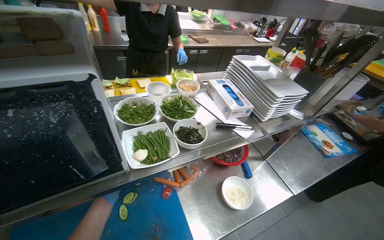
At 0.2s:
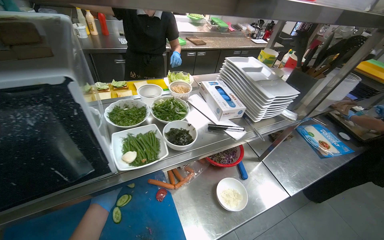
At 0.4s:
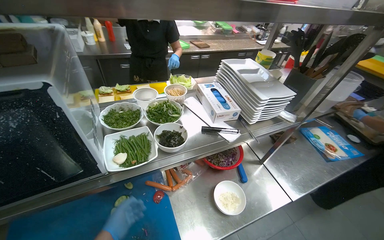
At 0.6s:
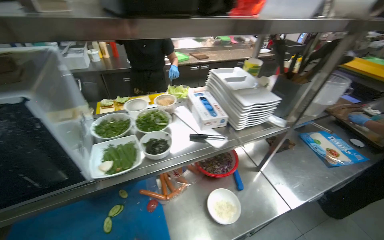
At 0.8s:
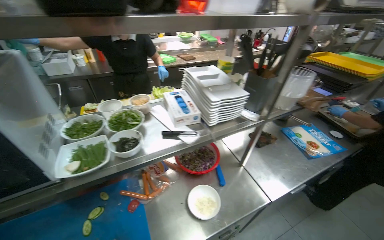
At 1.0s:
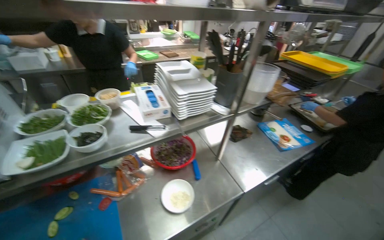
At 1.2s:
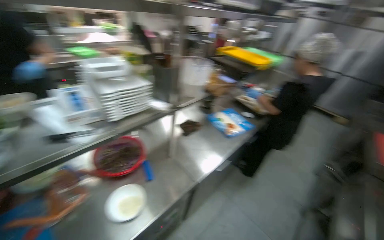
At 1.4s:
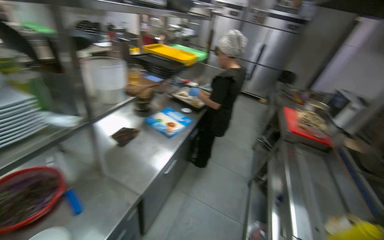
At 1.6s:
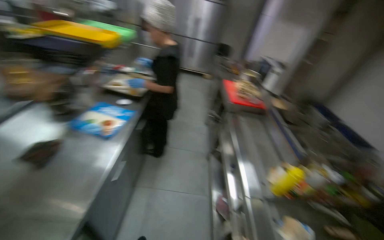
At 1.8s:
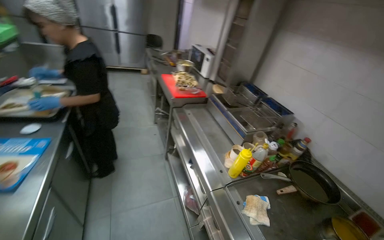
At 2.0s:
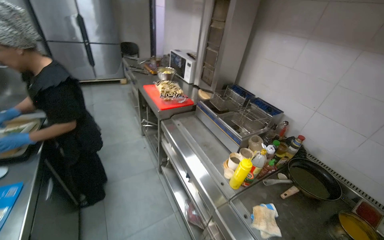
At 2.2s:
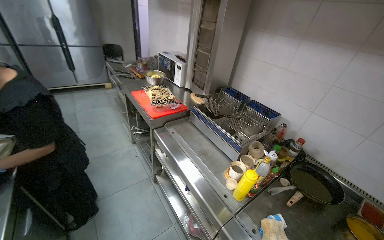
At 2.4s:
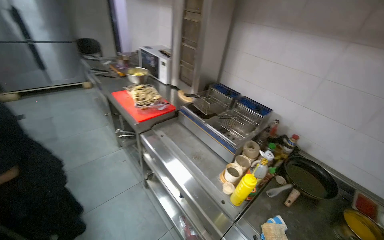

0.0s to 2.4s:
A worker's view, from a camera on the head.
Job: preparing food.
The whole recording: Transferring rice from dish to another dish. The worker takes the meal from the gas stove and transfers the white rice from one dish into another dish.
0.0s to 1.2s: The wearer moves to the right, about 40 cm. The wearer looks about 20 degrees further to the right.
1.2s to 2.4s: The camera is carried roughly 70 cm. The wearer's head swings some 85 degrees to the right. The view tips downward by approximately 10 degrees.

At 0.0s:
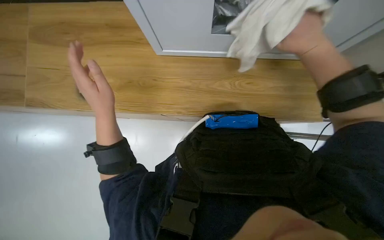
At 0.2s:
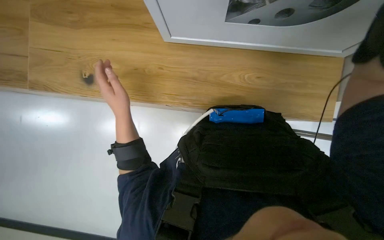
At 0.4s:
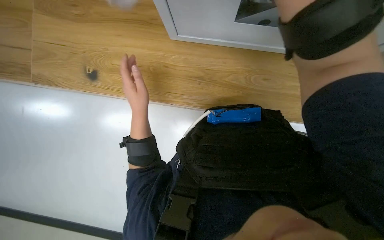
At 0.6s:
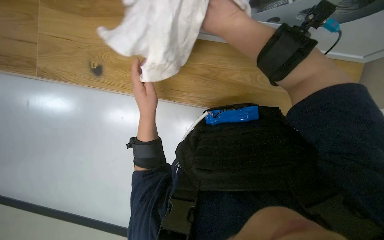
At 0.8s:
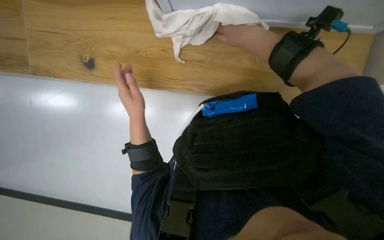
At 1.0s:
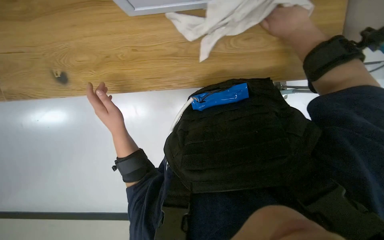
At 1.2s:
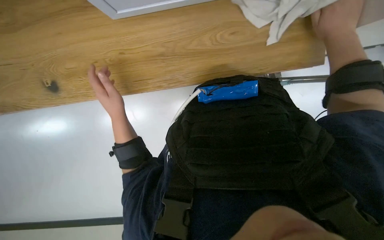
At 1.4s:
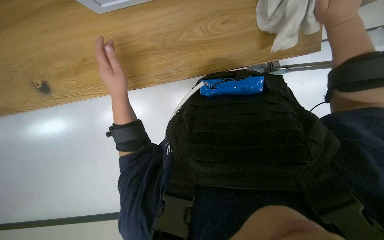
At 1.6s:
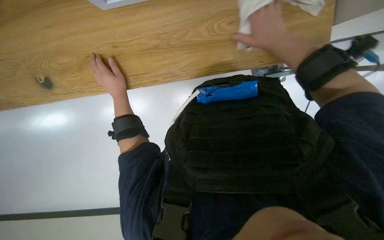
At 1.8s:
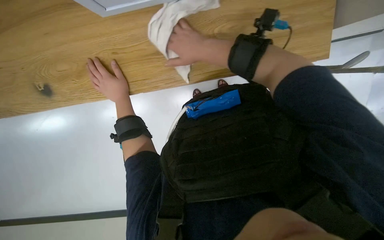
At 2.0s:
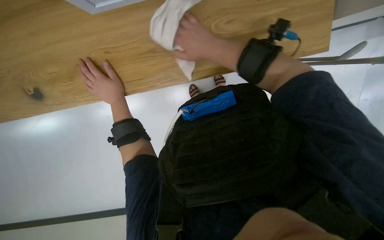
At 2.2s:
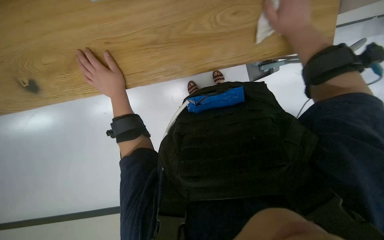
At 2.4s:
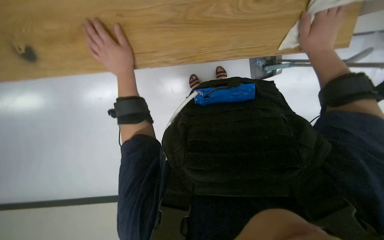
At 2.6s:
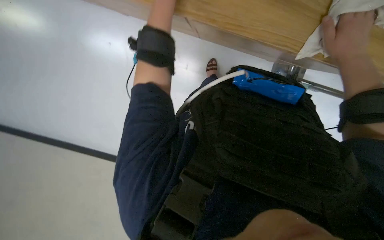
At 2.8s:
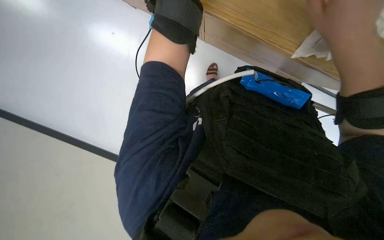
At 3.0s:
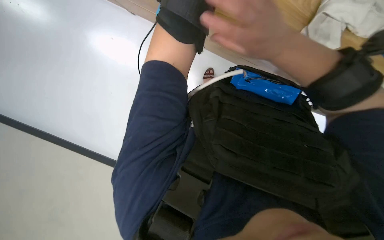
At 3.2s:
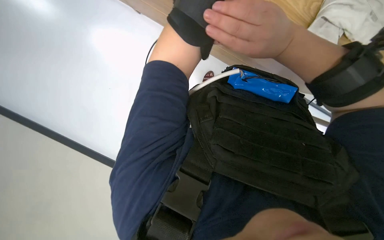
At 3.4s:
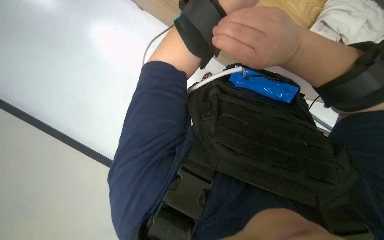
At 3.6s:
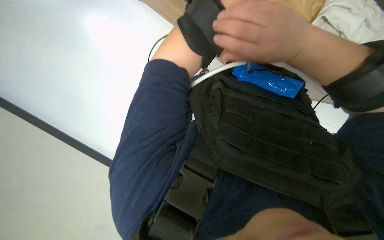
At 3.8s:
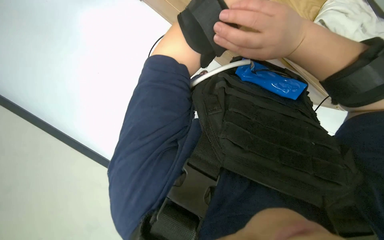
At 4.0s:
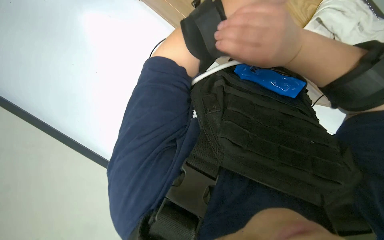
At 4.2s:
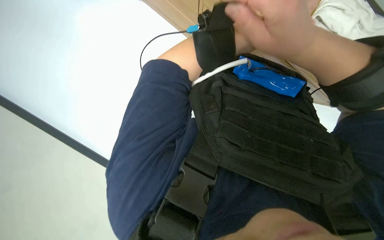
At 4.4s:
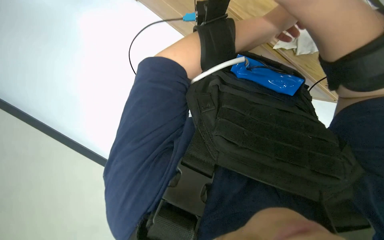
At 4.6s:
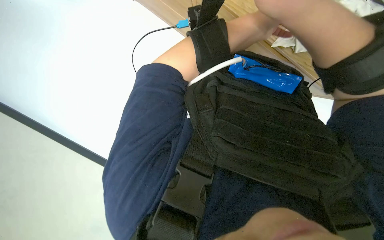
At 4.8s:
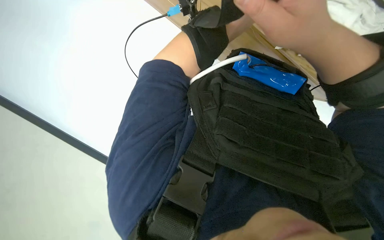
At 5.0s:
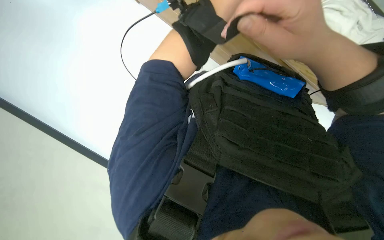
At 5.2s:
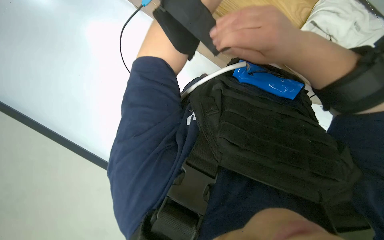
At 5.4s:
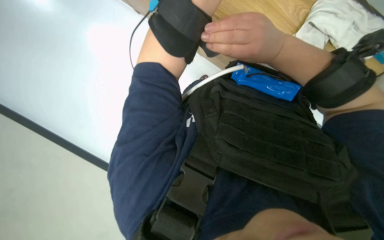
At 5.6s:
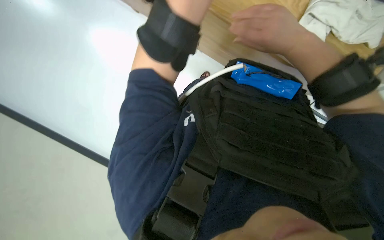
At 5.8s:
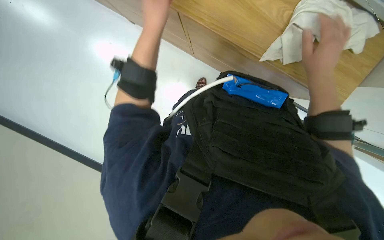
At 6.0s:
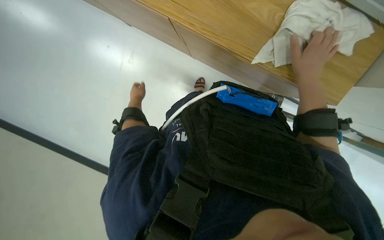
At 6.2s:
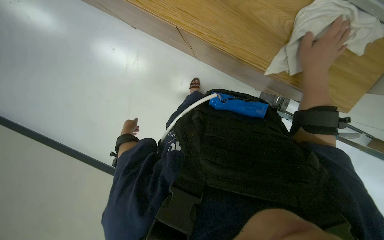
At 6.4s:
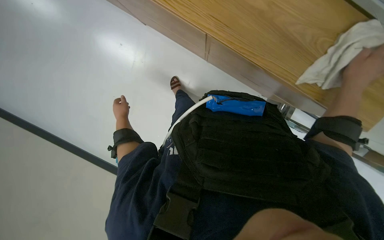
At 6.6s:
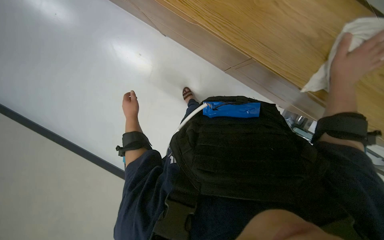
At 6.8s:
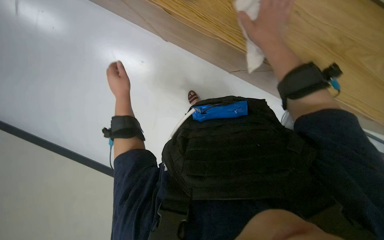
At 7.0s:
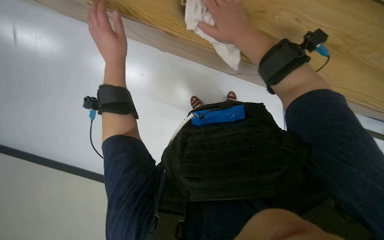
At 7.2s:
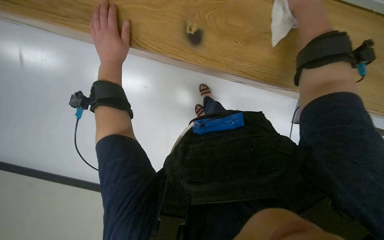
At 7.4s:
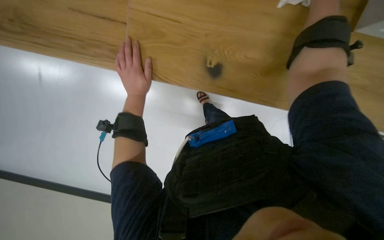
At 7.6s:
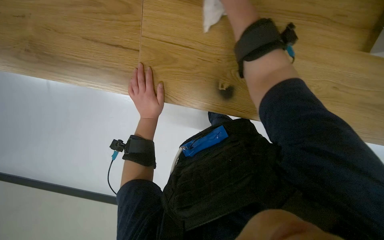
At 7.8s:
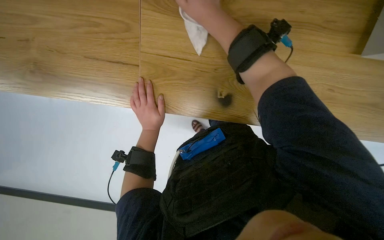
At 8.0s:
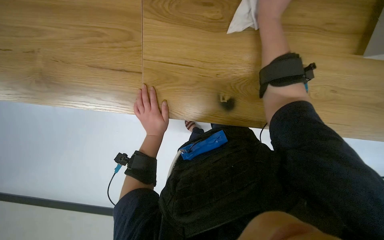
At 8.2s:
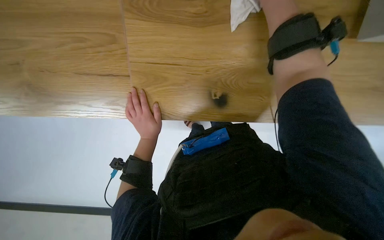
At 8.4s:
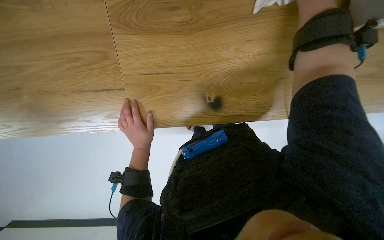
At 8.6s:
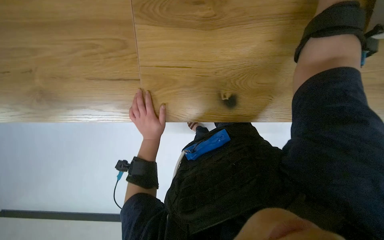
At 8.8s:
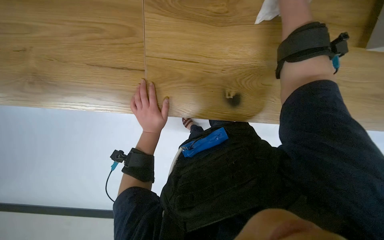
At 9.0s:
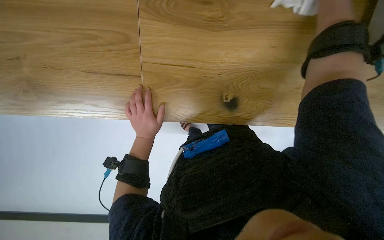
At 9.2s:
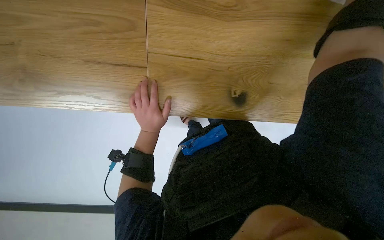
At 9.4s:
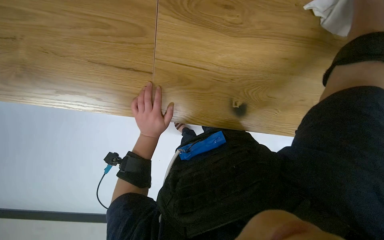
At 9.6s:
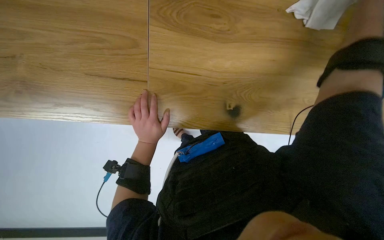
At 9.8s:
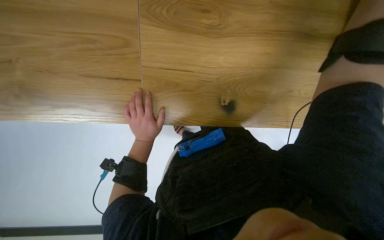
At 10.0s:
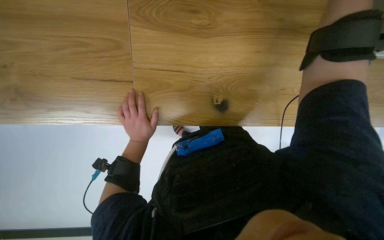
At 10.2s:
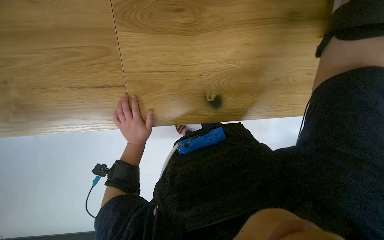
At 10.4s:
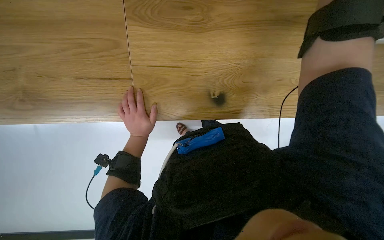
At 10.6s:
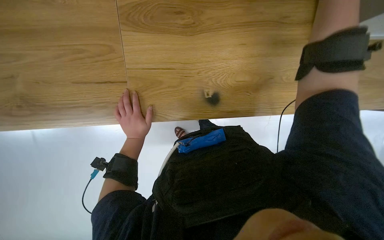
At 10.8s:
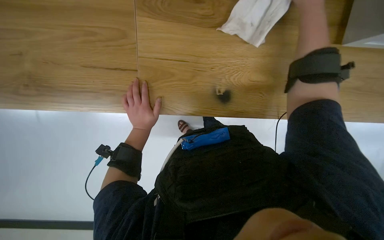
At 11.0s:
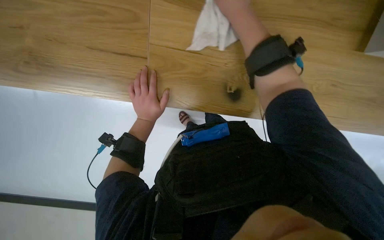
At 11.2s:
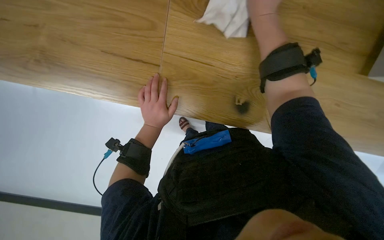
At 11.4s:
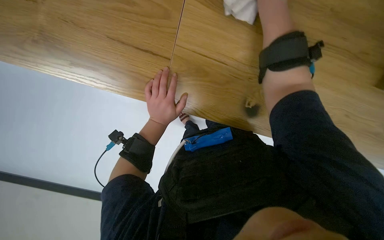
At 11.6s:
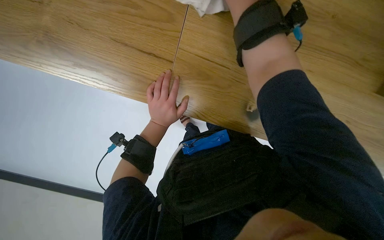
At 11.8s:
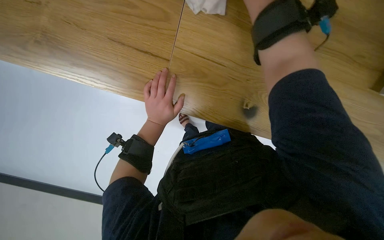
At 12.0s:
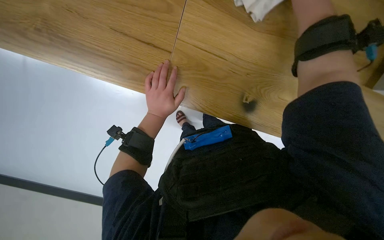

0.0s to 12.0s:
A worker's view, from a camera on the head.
Job: wiping surfaces.
The whole recording: Wiping wooden desk surface. The worker wipes the wooden desk surface with a white cloth.
0.0s to 1.6s: The camera pitches downward, by approximately 15 degrees. The left hand travels farther from the camera by some 10 cm, and moves about 5 cm to the right and comes back.
1.6s to 3.0s: The right hand goes left and right, some 35 cm each way, reversing 2 times.
4.4s to 6.0s: The right hand goes some 20 cm farther from the camera and to the right.
6.0s to 7.6s: The left hand goes nearer and farther, about 35 cm each way, reversing 2 times.

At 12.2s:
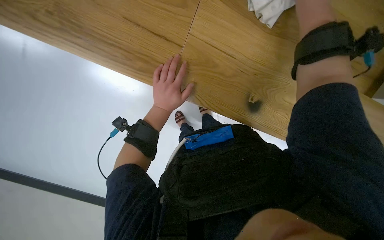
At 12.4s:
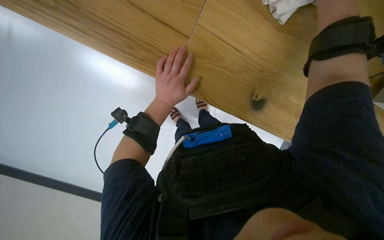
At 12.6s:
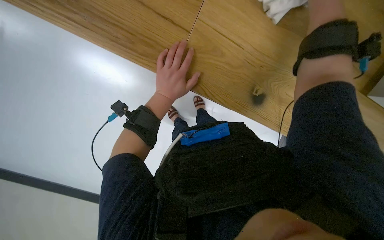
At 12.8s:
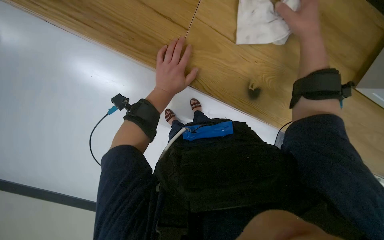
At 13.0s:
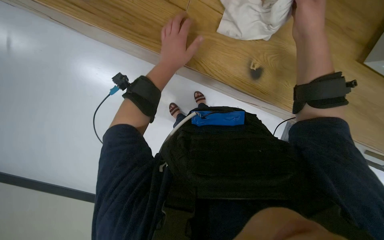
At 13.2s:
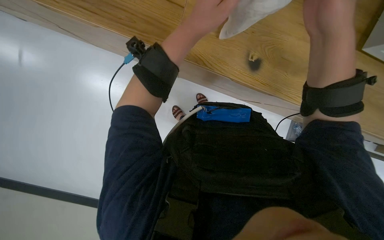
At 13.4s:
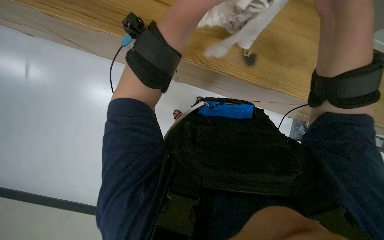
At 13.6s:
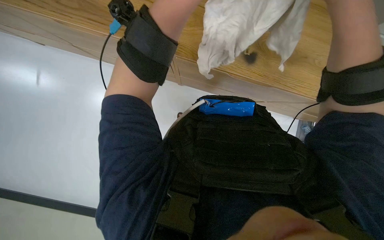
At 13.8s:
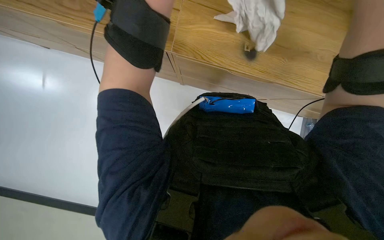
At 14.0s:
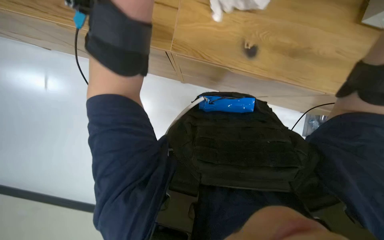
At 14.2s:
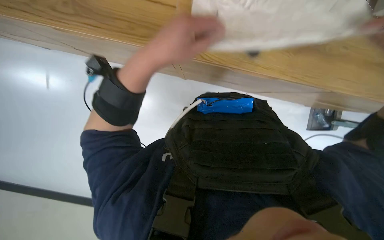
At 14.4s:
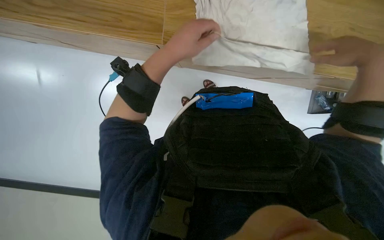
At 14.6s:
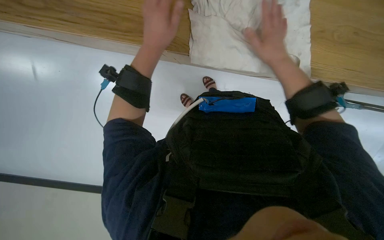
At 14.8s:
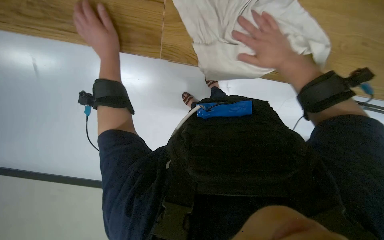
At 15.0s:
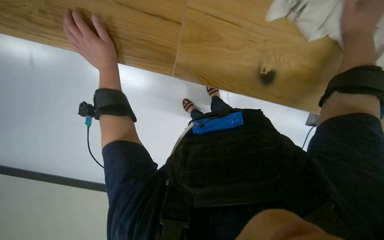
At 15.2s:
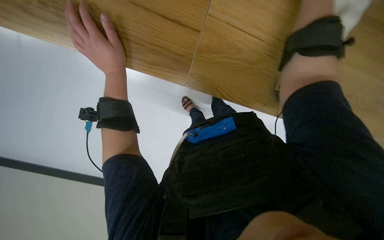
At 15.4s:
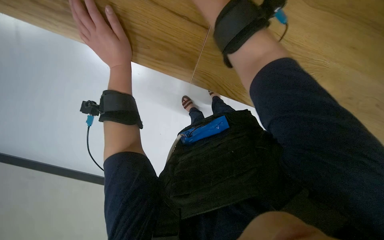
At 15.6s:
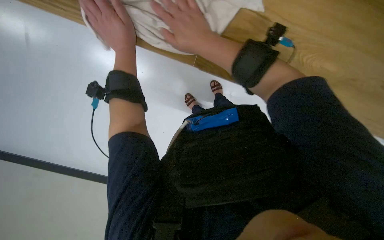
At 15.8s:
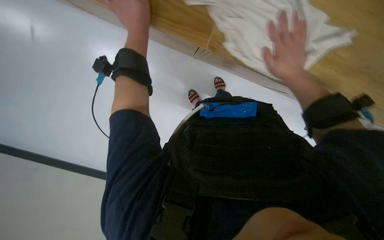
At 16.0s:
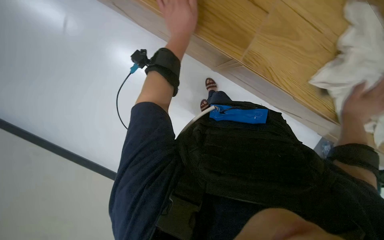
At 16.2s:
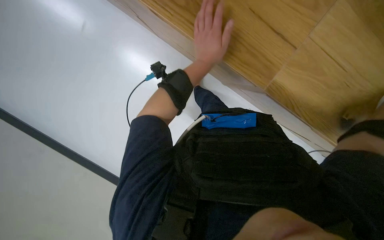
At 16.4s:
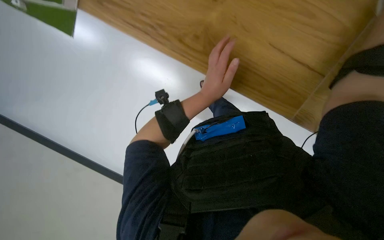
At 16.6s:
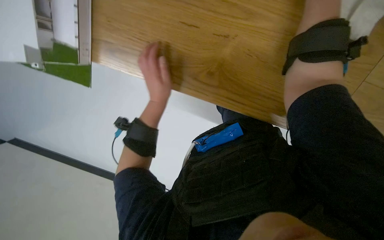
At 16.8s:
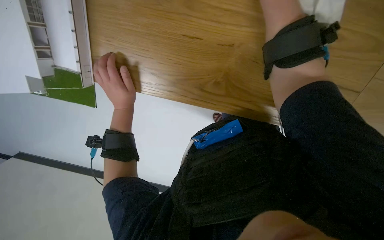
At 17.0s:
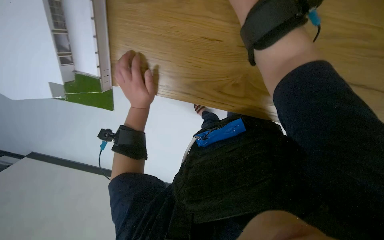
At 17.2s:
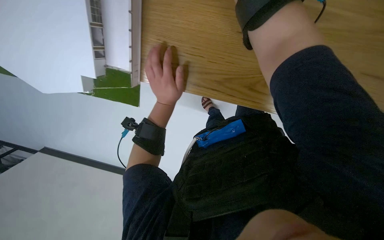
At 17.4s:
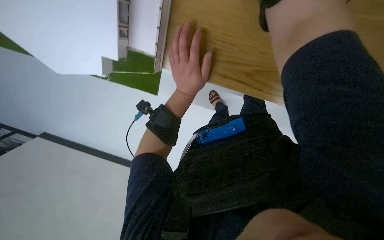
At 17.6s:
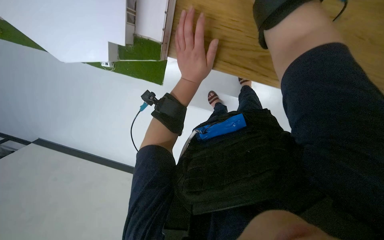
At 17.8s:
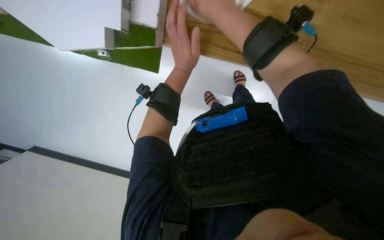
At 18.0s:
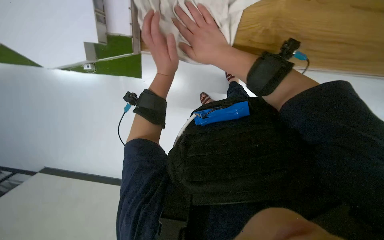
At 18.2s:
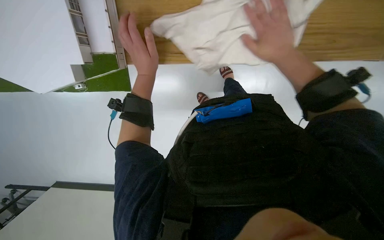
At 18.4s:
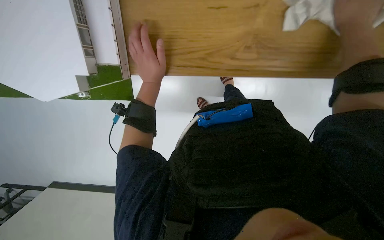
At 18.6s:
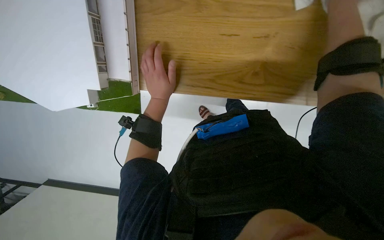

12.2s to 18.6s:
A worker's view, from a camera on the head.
Job: wiping surfaces.
The whole recording: Wiping wooden desk surface. The worker wipes the wooden desk surface with a white cloth.
15.4s to 17.0s: The wearer looks about 15 degrees further downward. The left hand is displaced down the picture and farther from the camera by roughly 15 cm, and travels to the right and back again, roughly 15 cm each way.
17.0s to 18.6s: The head turns to the left by some 20 degrees.
